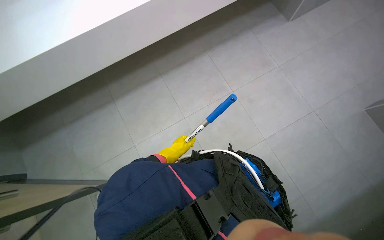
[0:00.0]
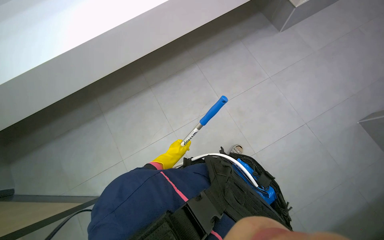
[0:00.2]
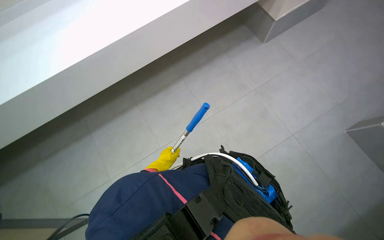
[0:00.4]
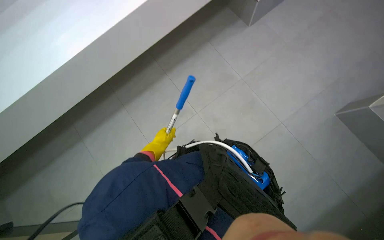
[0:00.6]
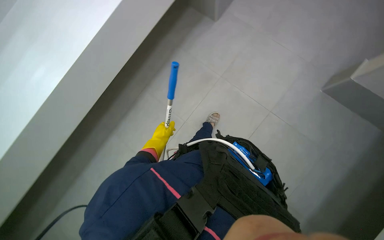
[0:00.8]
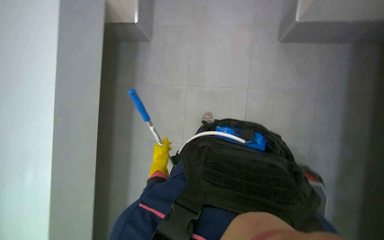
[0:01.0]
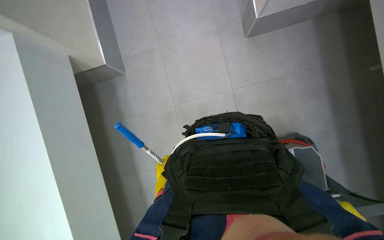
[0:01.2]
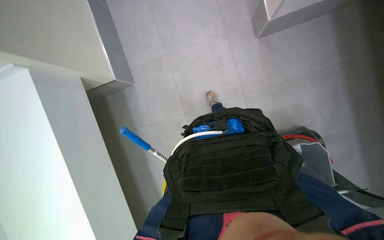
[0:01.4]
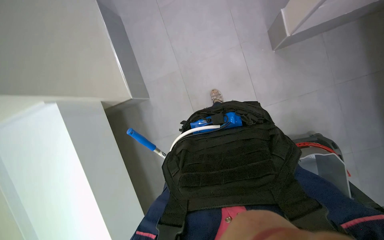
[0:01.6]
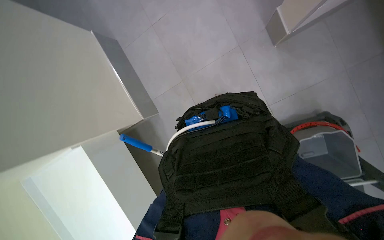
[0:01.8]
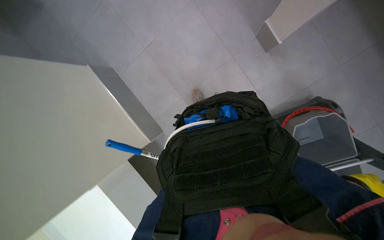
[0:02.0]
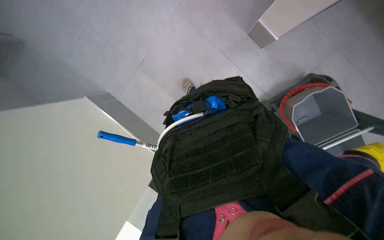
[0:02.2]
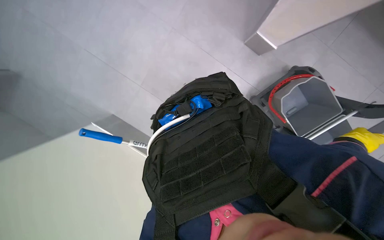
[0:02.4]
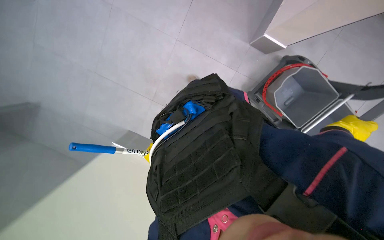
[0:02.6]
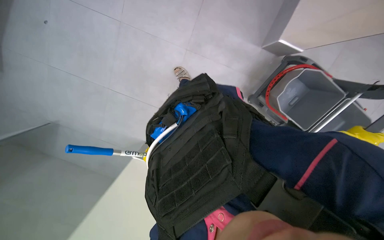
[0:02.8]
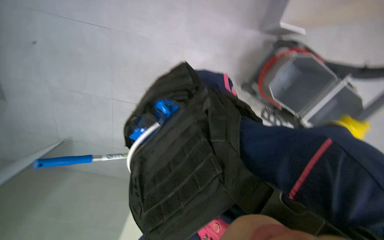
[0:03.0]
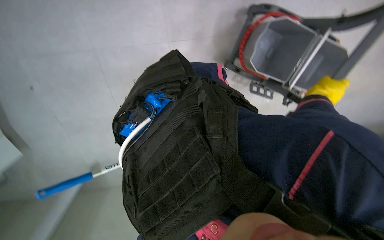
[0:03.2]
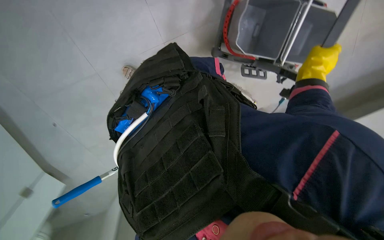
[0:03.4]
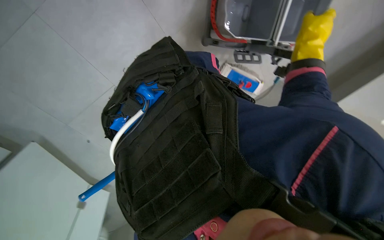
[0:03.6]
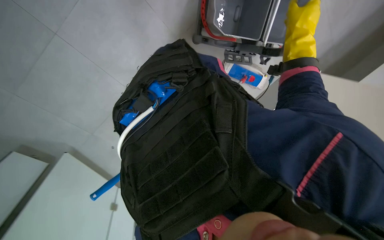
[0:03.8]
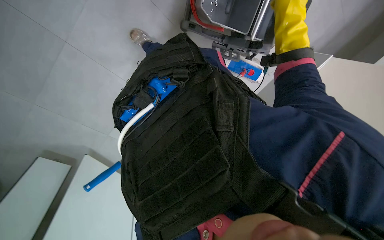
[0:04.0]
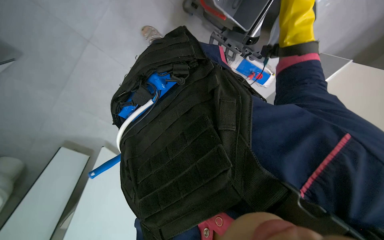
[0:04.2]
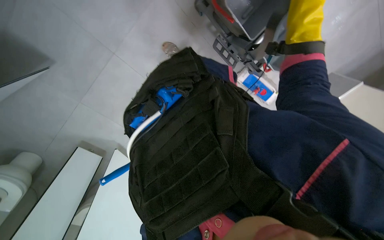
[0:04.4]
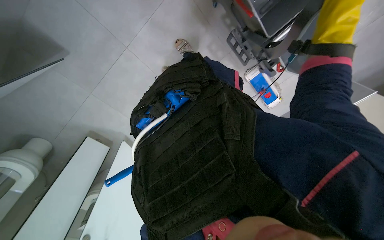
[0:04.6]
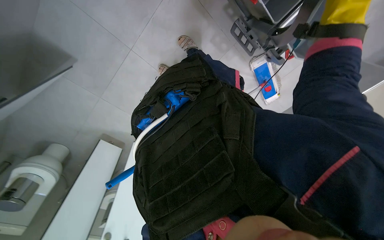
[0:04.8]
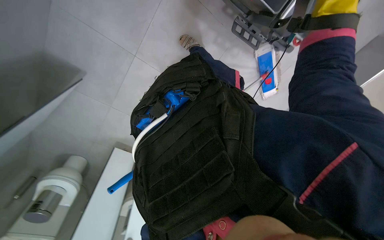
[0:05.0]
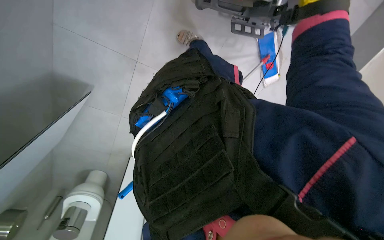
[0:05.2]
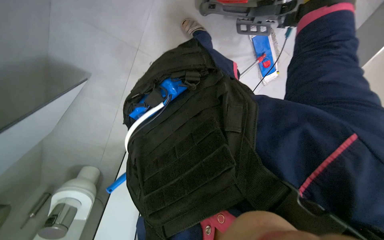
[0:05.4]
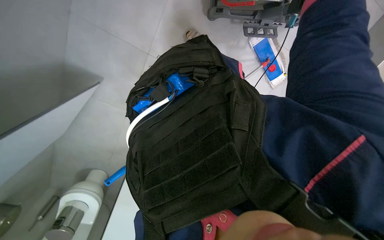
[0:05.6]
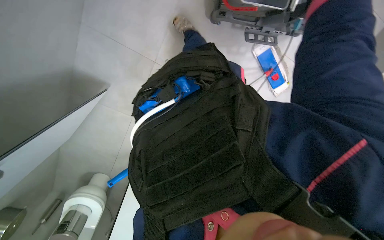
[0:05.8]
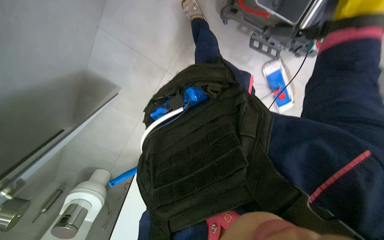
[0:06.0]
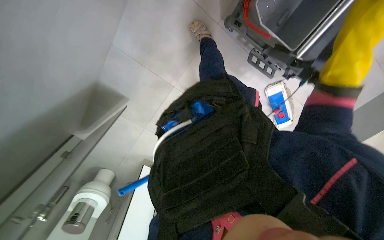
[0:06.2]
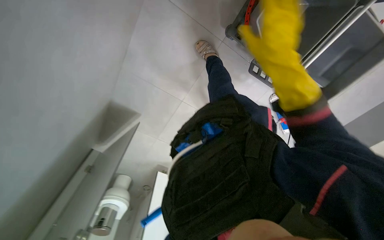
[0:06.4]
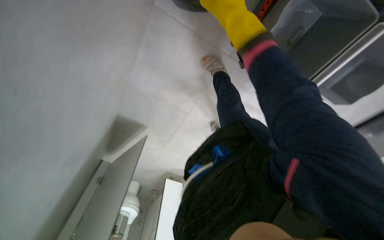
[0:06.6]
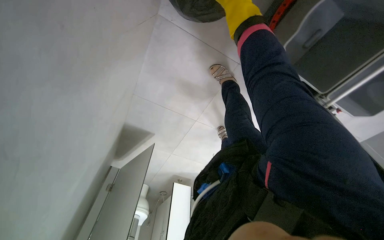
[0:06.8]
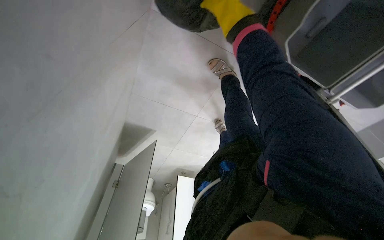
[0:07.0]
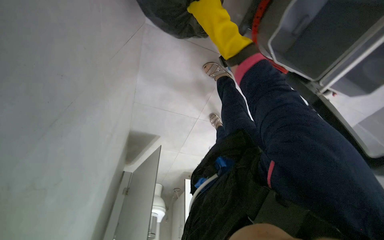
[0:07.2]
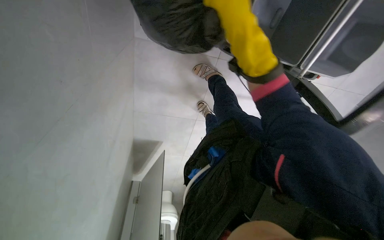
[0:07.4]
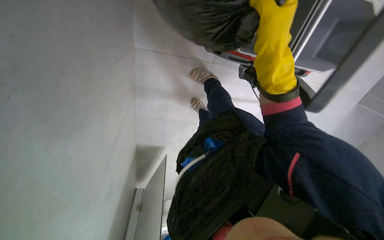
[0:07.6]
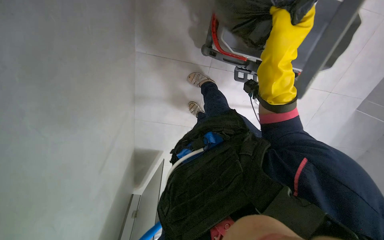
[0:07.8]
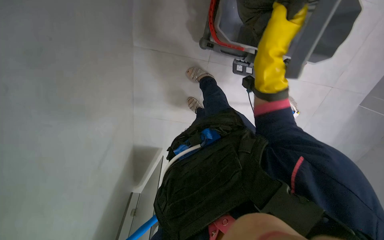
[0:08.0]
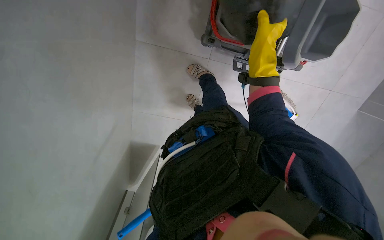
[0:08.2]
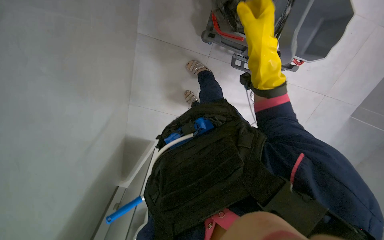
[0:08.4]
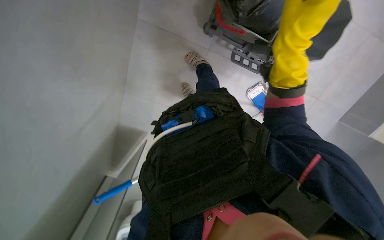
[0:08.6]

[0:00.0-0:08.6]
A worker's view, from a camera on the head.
Job: organizing items.
The whole recording: Organizing cleaning cart. The worker organizes the cleaning cart, including the mop and trash bag.
0:00.0 to 0:01.4: The scene turns approximately 30 degrees counterclockwise in the picture.
0:02.8 to 0:04.4: The view tips downward by about 15 degrees.
0:05.8 to 0:07.2: The camera is aimed approximately 15 degrees further to the left. The wearer looks about 20 degrees further upward.
0:07.2 to 0:08.6: The right hand goes nearer and farther, about 20 cm each way, reversing 2 times.

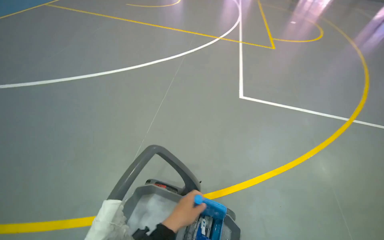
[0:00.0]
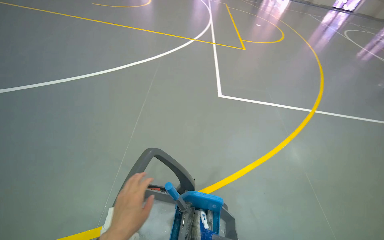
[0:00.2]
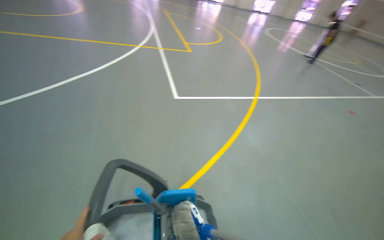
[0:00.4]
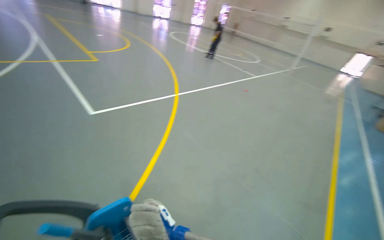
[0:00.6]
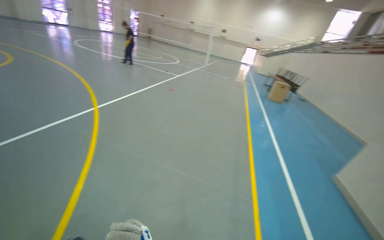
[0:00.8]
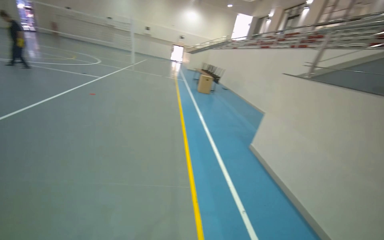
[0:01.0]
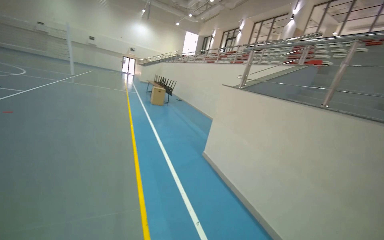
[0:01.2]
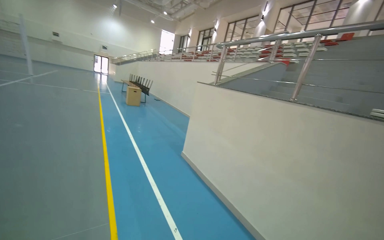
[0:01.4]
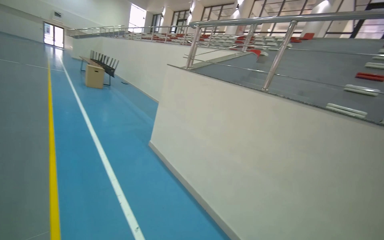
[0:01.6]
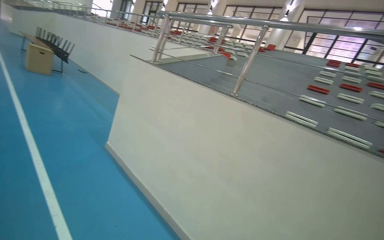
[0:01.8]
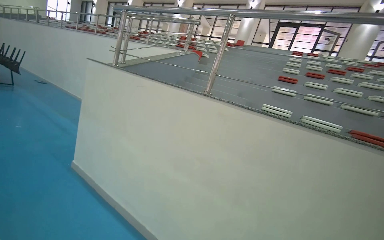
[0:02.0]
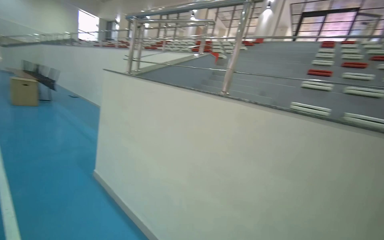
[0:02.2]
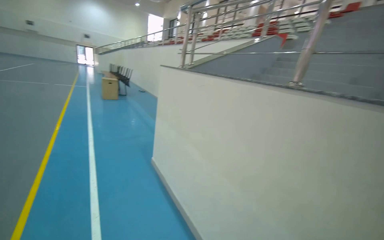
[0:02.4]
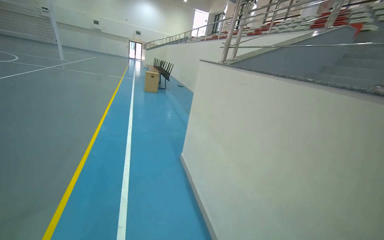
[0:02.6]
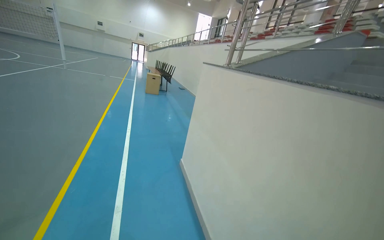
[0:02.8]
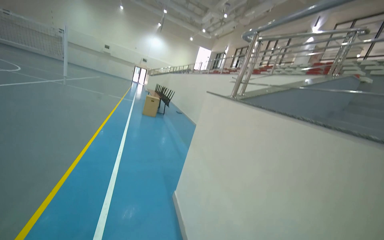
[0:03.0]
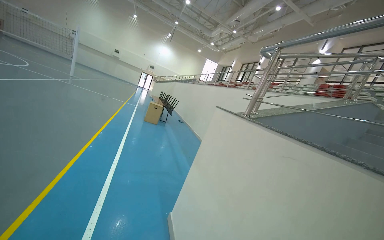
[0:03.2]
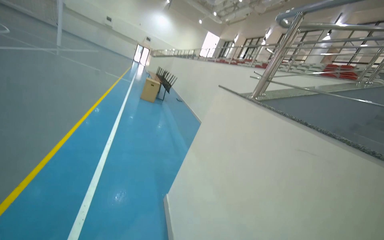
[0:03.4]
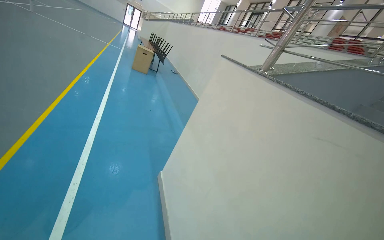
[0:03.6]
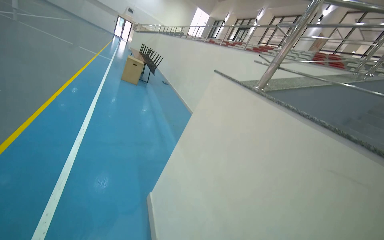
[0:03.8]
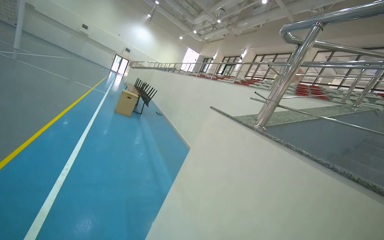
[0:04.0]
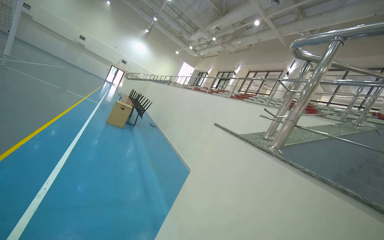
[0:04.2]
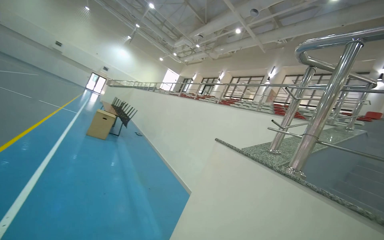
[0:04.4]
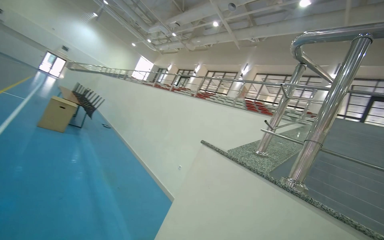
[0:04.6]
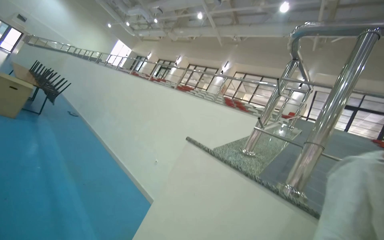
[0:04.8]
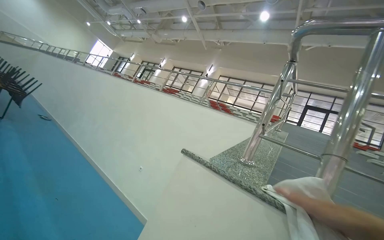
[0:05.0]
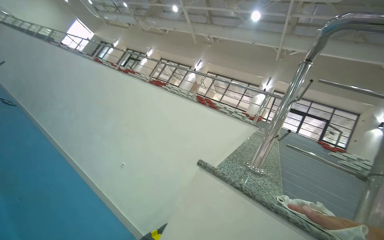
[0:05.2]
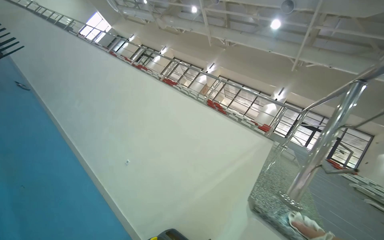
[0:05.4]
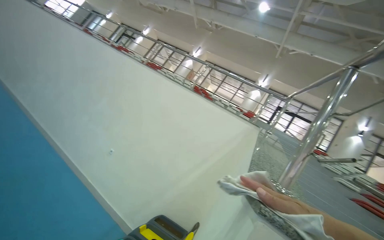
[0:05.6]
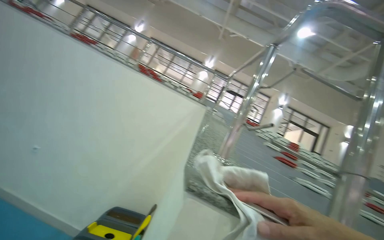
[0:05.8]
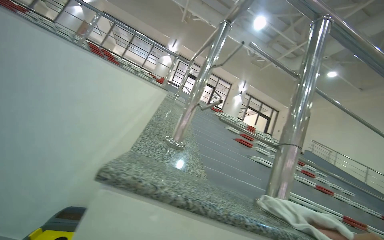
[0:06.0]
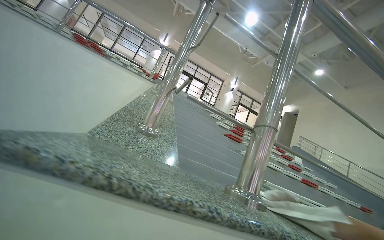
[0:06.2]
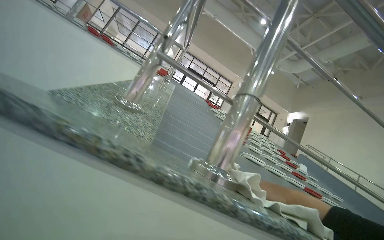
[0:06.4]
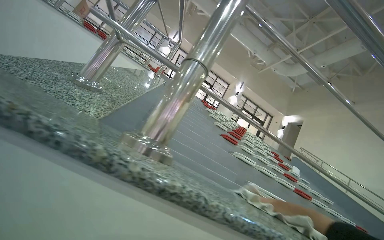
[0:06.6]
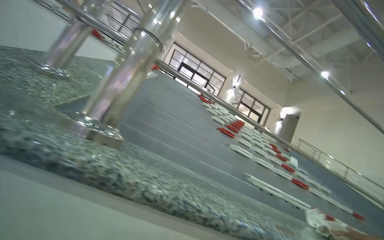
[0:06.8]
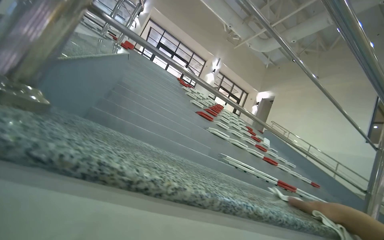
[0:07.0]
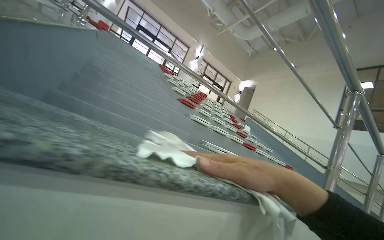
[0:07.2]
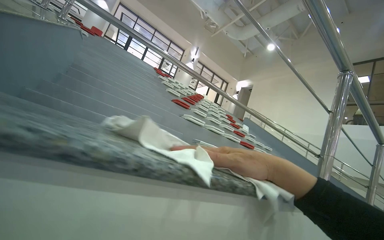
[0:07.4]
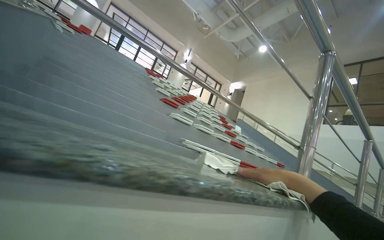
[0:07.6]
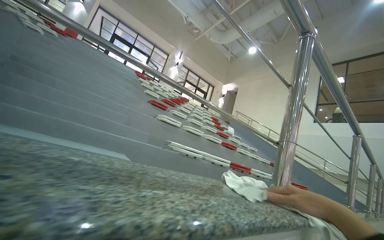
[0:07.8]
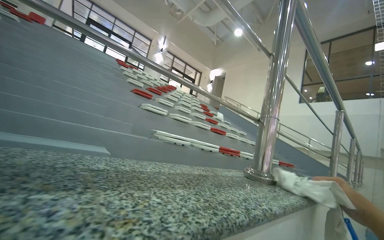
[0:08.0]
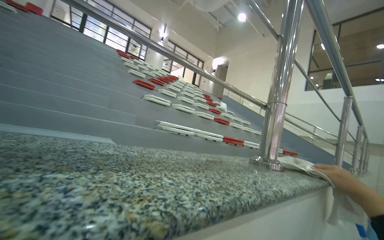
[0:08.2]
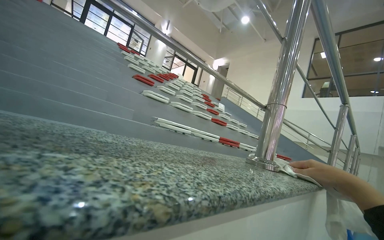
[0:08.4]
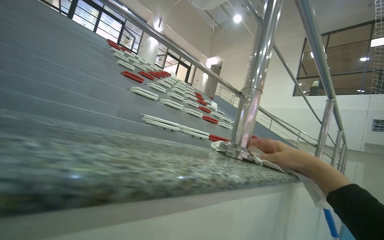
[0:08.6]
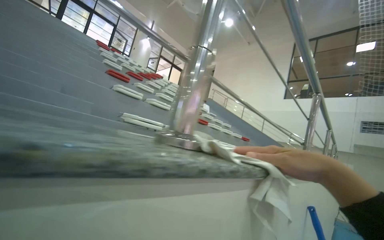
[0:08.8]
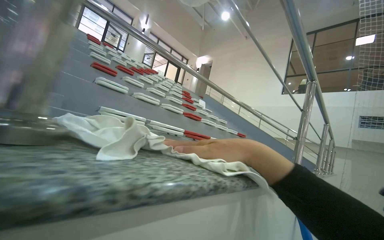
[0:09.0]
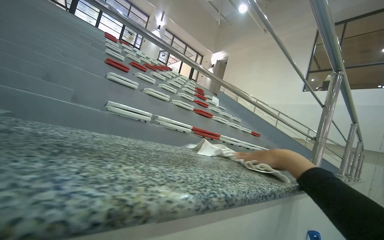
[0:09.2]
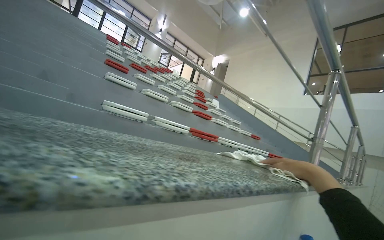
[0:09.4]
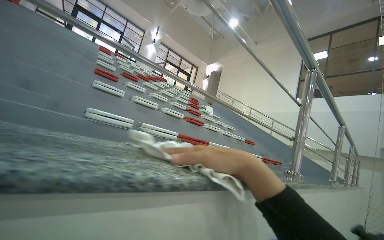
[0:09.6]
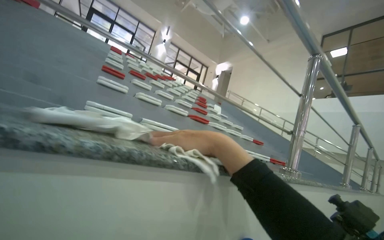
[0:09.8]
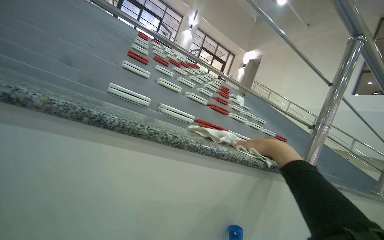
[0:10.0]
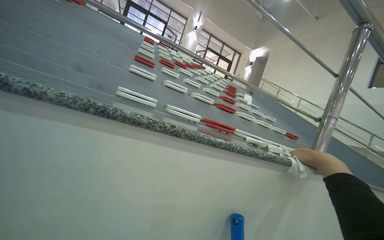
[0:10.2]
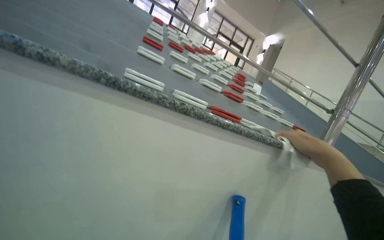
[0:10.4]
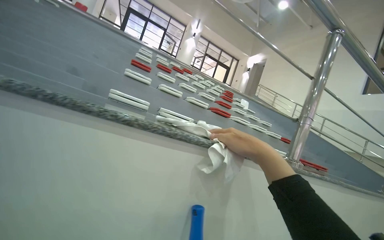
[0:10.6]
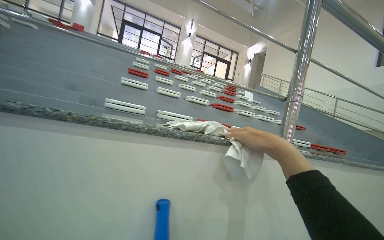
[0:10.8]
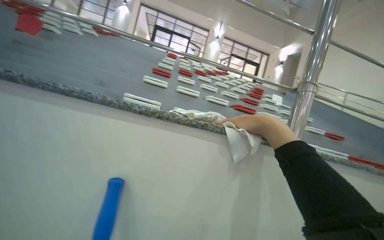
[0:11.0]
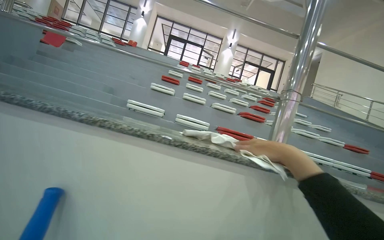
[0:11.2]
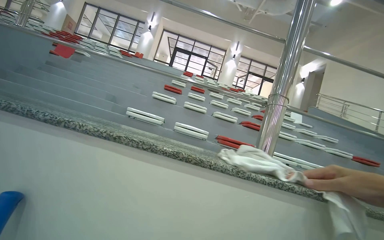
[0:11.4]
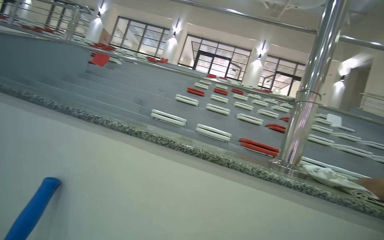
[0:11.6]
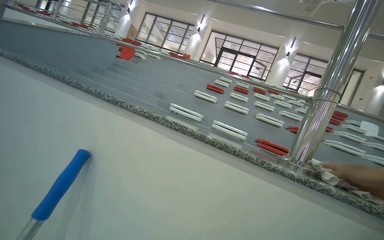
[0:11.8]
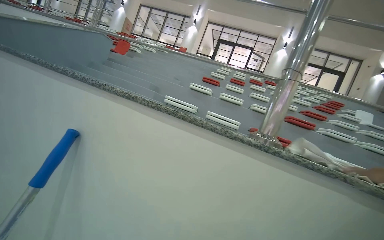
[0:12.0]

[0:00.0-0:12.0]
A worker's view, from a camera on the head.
Job: wiping surfaces.
The whole recording: Wiping granite ledge. The worker wipes a granite ledge with a white cloth.
0:00.0 to 0:01.6: The camera is carried approximately 1 m. The head rotates some 140 degrees to the right.
0:01.6 to 0:03.0: The head travels approximately 90 cm. The view swings about 20 degrees to the left.
0:03.0 to 0:04.4: The head travels approximately 1 m. The camera sweeps to the right, by roughly 15 degrees.
0:04.4 to 0:06.0: The camera is carried roughly 70 cm. The camera is aimed roughly 65 degrees further to the right. The view tilts approximately 20 degrees downward.
0:06.0 to 0:07.6: The wearer moves approximately 90 cm. The camera is aimed about 15 degrees further to the right.
0:07.6 to 0:09.0: The wearer moves approximately 70 cm.
0:09.0 to 0:10.4: The wearer moves approximately 50 cm. The camera is aimed approximately 20 degrees further to the left.
0:10.4 to 0:12.0: The wearer moves to the right, roughly 60 cm. The view pans to the left by about 30 degrees.
